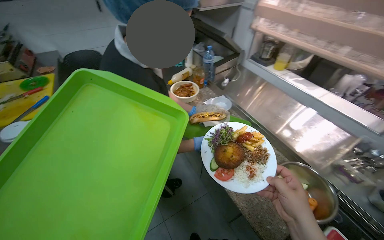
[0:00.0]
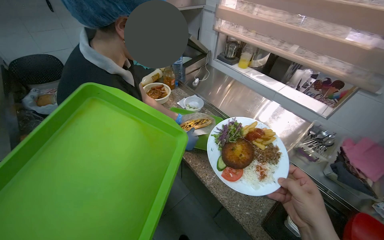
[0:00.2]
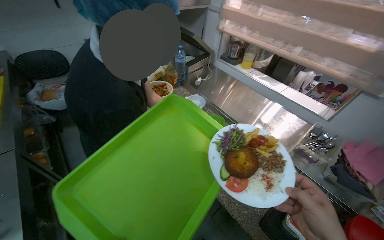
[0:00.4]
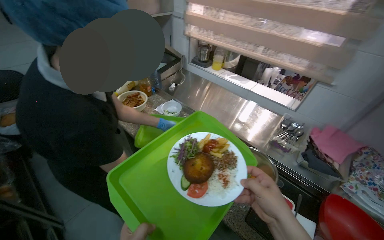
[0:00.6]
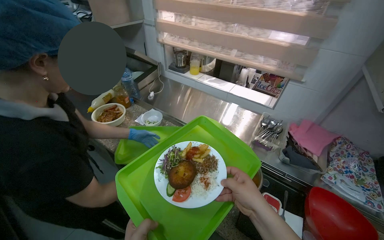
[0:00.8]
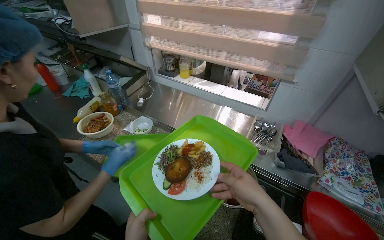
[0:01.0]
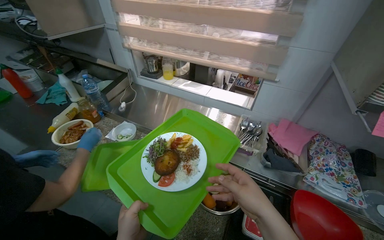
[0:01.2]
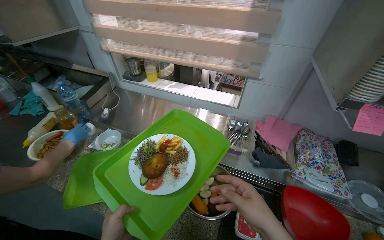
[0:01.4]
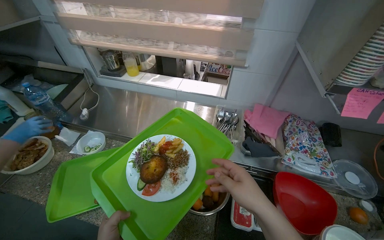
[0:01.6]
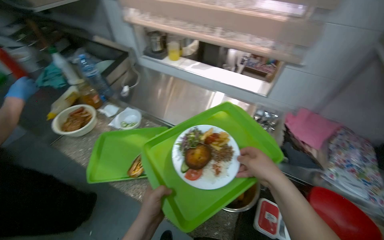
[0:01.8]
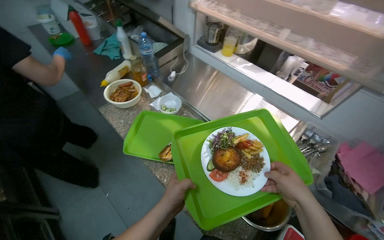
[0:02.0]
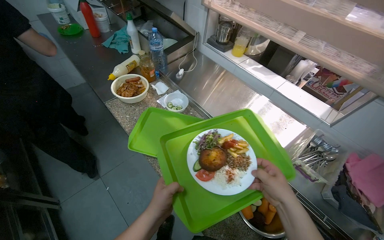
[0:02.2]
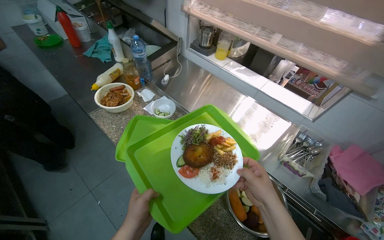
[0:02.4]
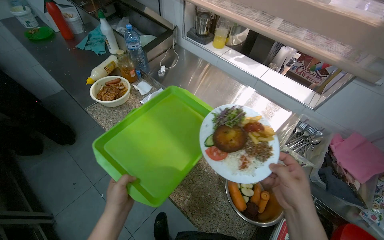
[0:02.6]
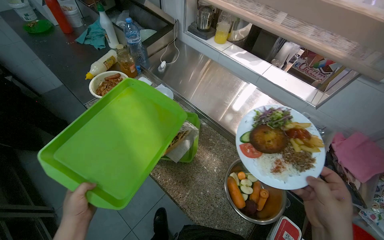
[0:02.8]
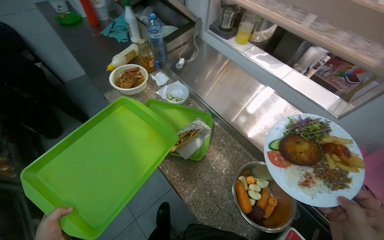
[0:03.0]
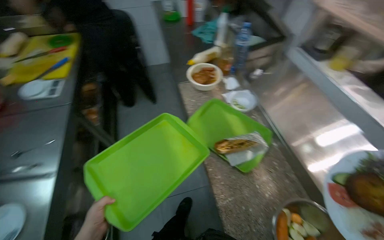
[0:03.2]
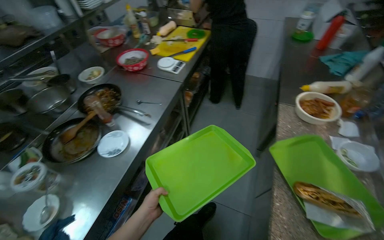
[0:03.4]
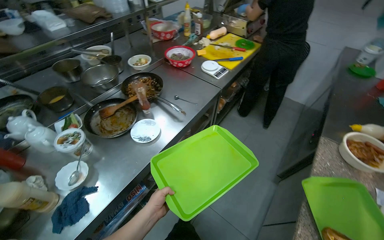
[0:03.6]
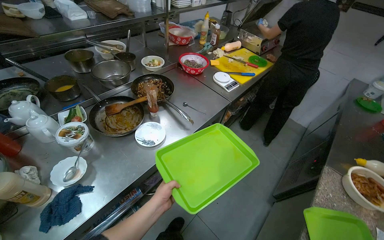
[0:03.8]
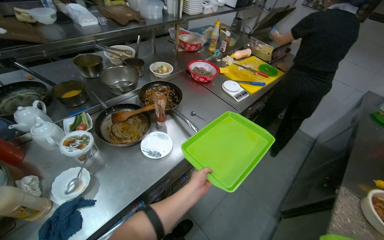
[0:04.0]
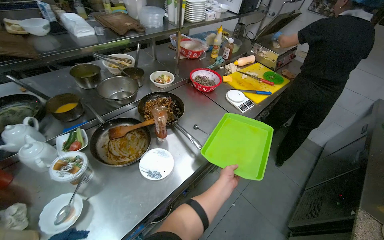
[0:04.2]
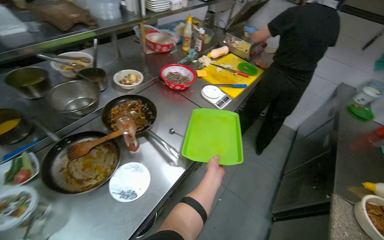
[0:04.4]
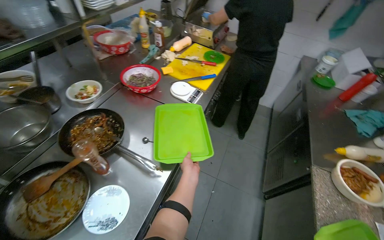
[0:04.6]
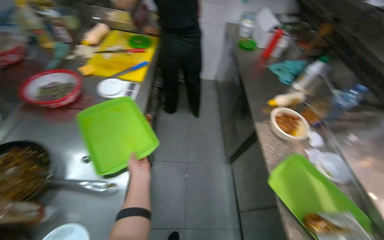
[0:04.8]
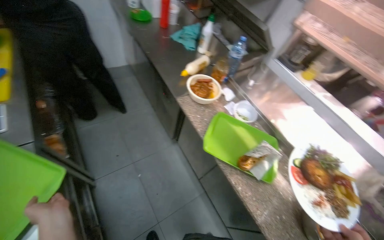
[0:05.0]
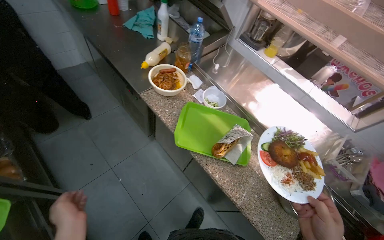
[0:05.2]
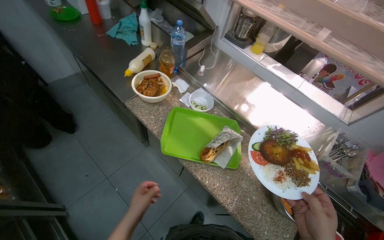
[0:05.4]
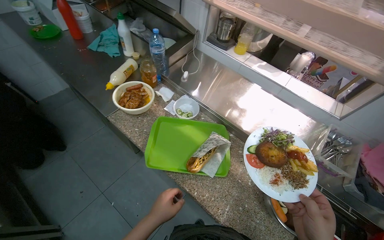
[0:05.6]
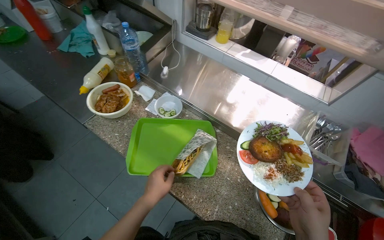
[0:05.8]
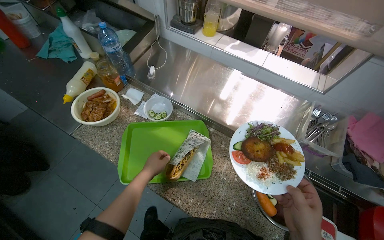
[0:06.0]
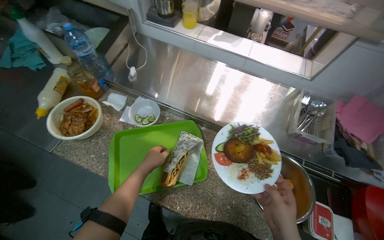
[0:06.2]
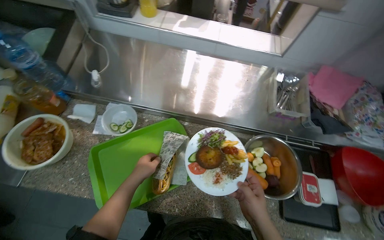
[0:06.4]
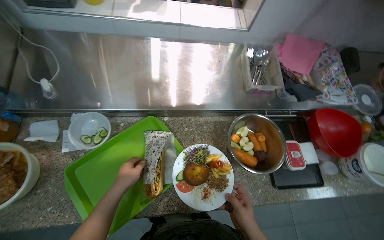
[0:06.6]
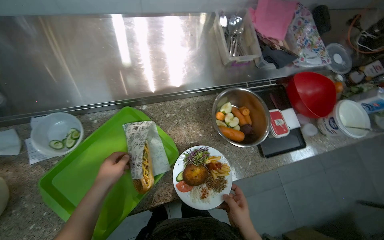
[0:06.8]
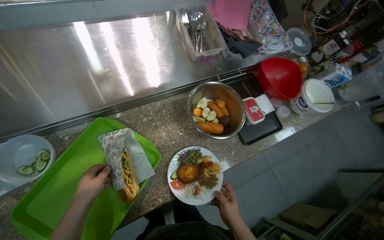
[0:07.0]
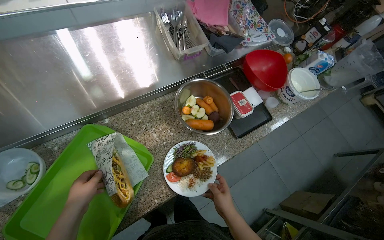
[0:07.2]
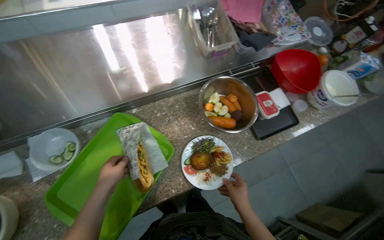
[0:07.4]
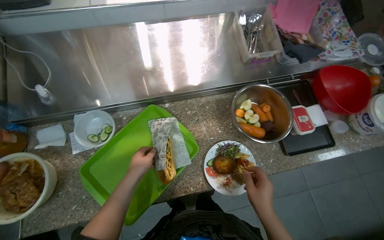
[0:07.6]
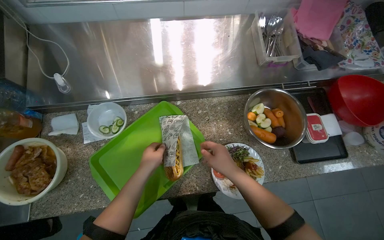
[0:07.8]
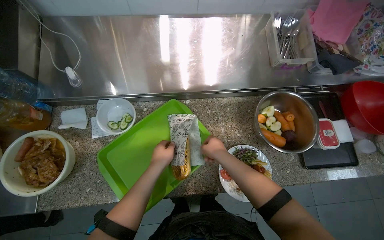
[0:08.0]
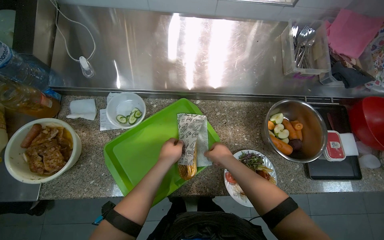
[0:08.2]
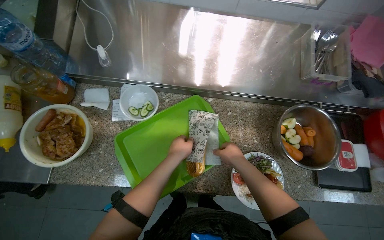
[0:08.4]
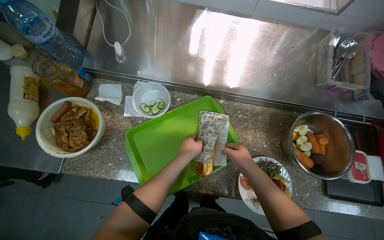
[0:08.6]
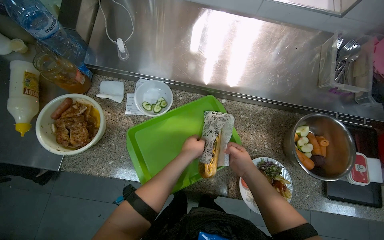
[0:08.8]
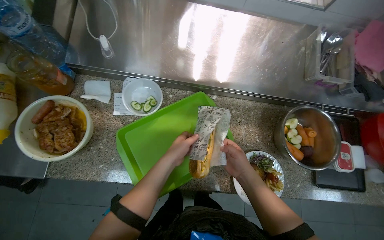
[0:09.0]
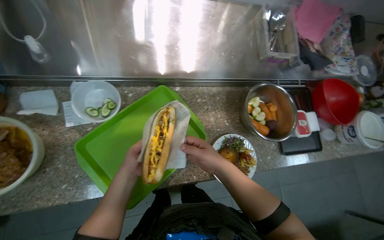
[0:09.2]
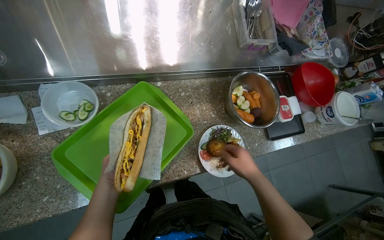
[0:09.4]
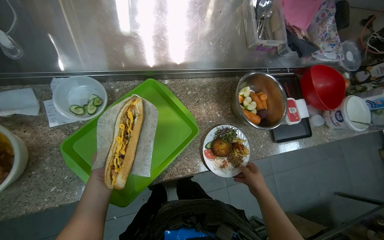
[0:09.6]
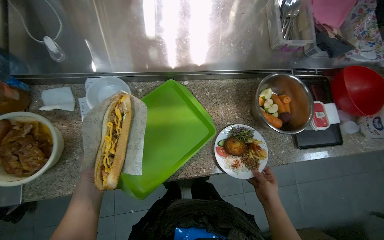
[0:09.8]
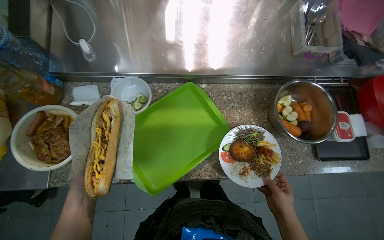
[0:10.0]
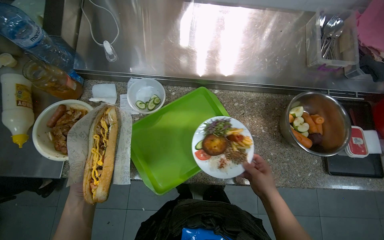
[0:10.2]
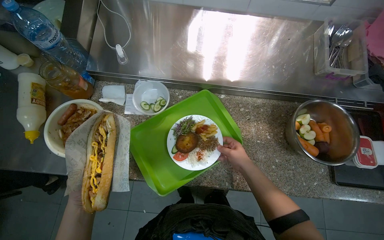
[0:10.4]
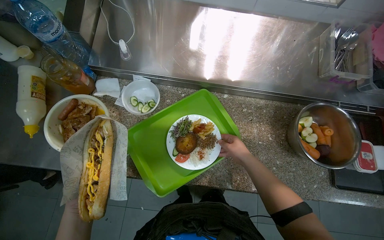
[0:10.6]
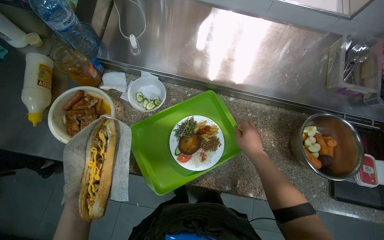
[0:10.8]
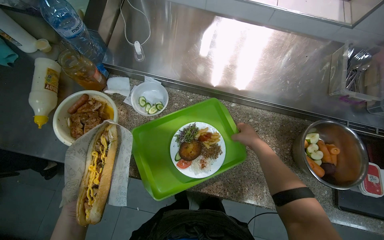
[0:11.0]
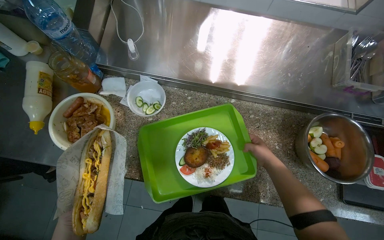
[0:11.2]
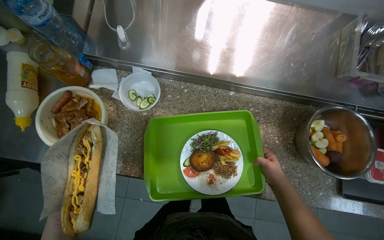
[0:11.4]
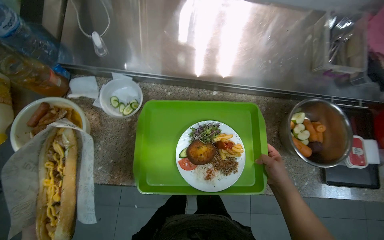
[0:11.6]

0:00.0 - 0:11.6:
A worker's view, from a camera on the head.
Job: preparing food.
The whole recording: Arranging food on serving trays. The worker takes serving trays, places a plate with food on one, and unwraps a sandwich to place on another.
0:00.0 - 0:01.4: The head rotates roughly 35 degrees to the right.
0:01.4 - 0:02.8: The view tips downward by some 15 degrees.
0:02.8 - 0:04.4: The camera is carried approximately 60 cm. The head turns to the left by approximately 85 degrees.
0:04.4 - 0:05.8: The wearer moves some 60 cm. The head rotates some 90 degrees to the right. The camera pitches downward, by roughly 20 degrees.
0:05.8 - 0:07.2: The wearer looks about 65 degrees further to the right. The wearer looks about 20 degrees further downward.
0:07.2 - 0:08.8: The head turns to the left by approximately 40 degrees.
0:08.8 - 0:10.2: The right hand moves down the picture, some 10 cm, and travels to the right and back again, roughly 15 cm each way.
0:10.2 - 0:11.6: The right hand reaches roughly 20 cm up the picture, then returns.

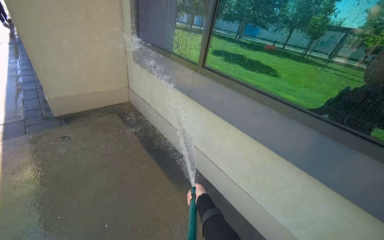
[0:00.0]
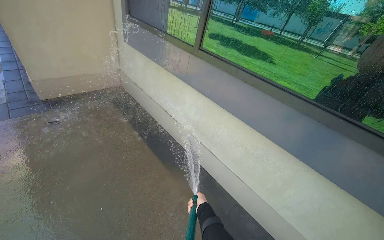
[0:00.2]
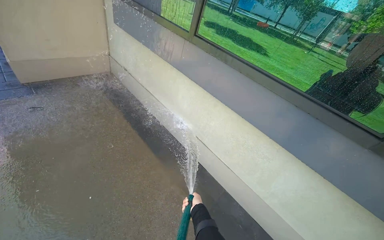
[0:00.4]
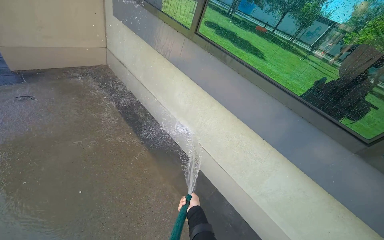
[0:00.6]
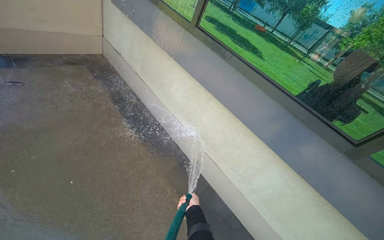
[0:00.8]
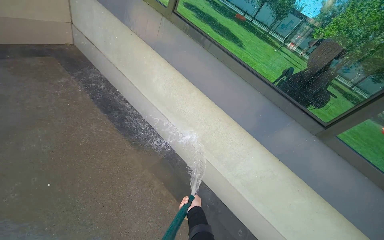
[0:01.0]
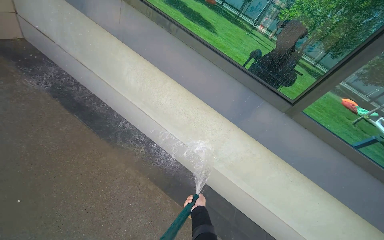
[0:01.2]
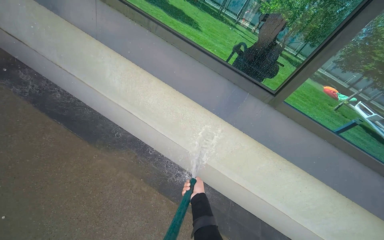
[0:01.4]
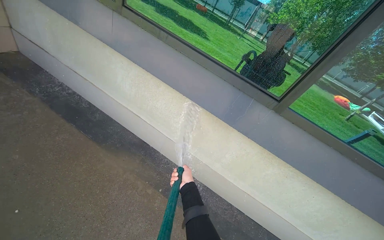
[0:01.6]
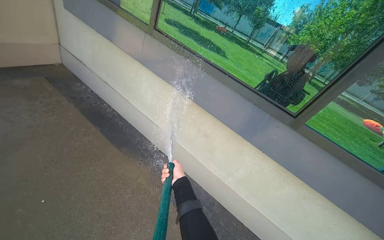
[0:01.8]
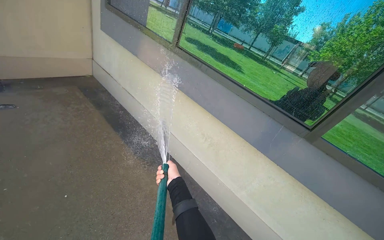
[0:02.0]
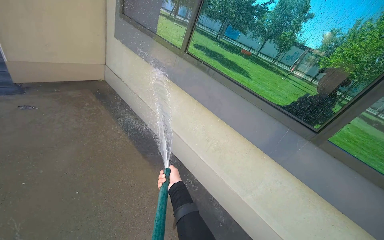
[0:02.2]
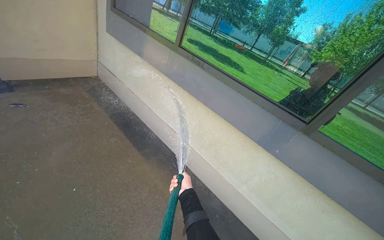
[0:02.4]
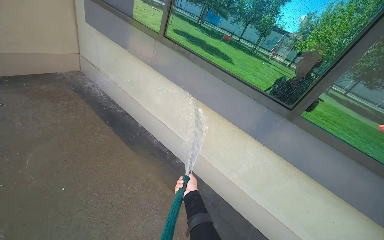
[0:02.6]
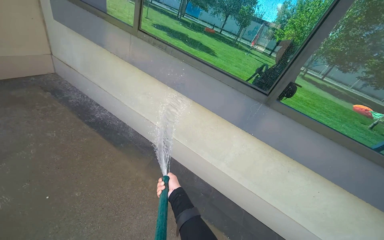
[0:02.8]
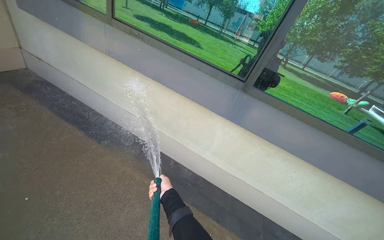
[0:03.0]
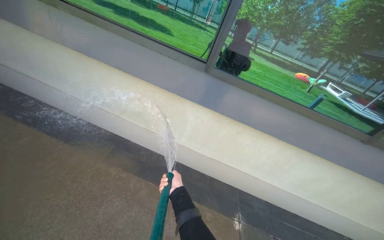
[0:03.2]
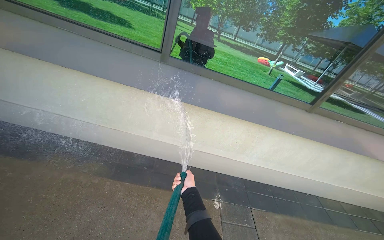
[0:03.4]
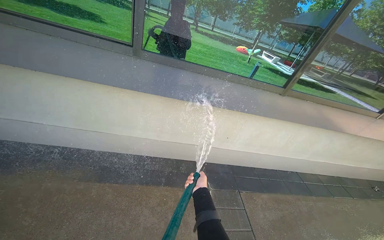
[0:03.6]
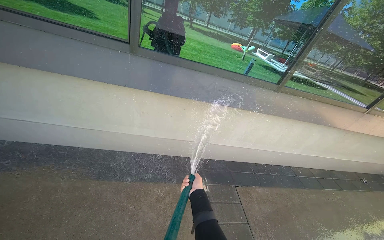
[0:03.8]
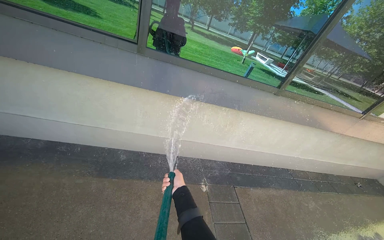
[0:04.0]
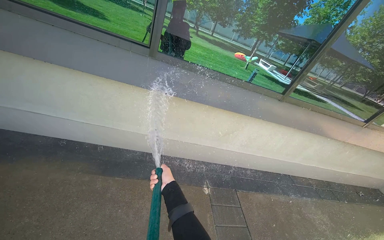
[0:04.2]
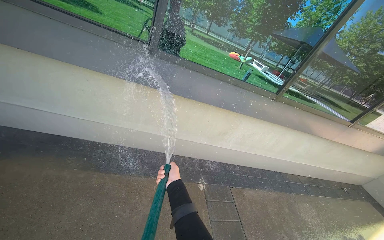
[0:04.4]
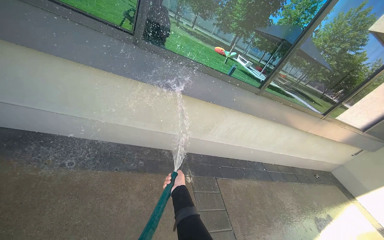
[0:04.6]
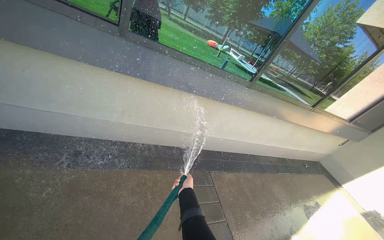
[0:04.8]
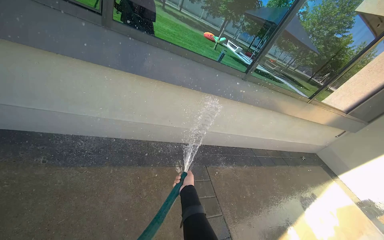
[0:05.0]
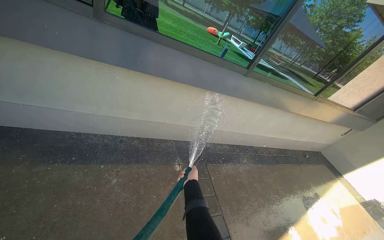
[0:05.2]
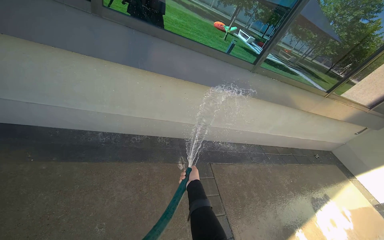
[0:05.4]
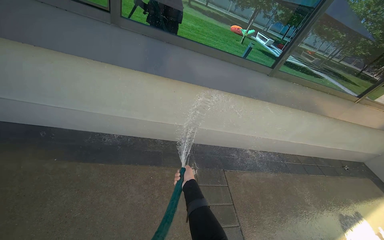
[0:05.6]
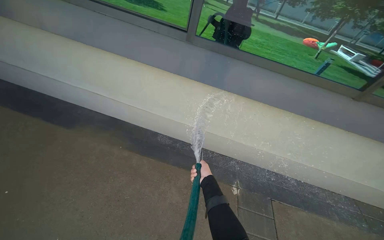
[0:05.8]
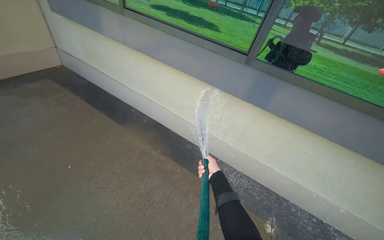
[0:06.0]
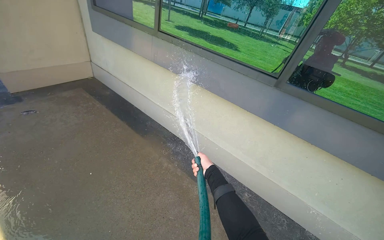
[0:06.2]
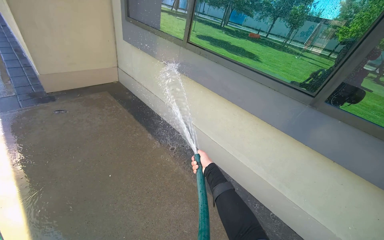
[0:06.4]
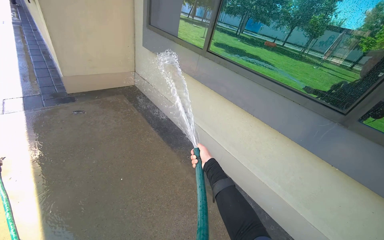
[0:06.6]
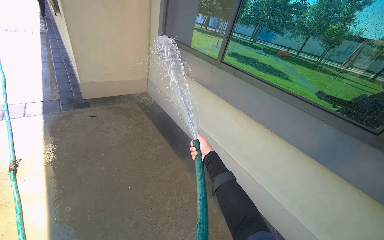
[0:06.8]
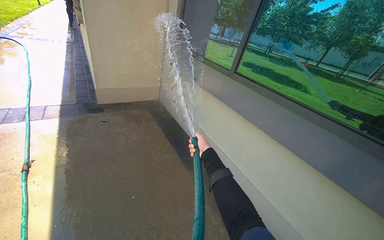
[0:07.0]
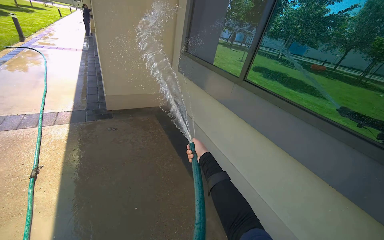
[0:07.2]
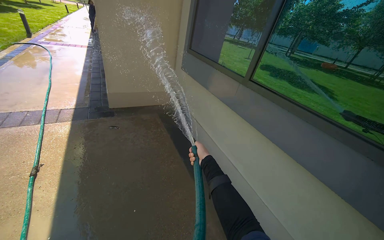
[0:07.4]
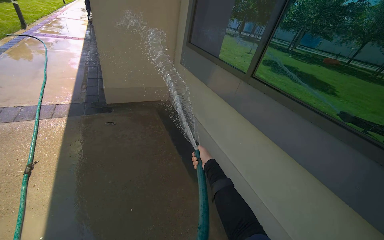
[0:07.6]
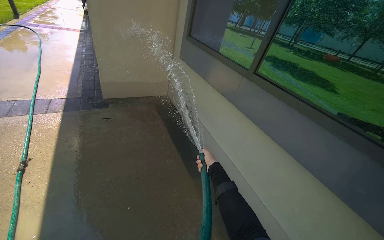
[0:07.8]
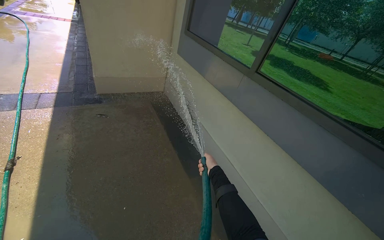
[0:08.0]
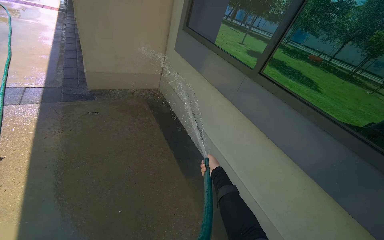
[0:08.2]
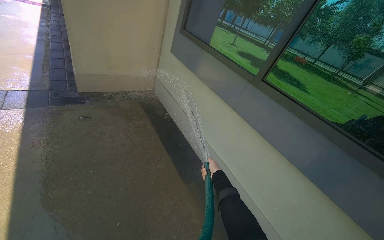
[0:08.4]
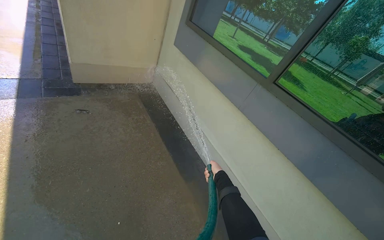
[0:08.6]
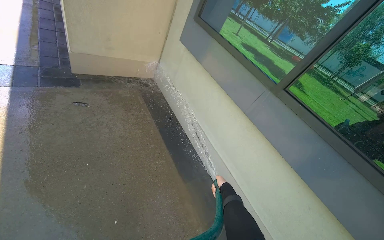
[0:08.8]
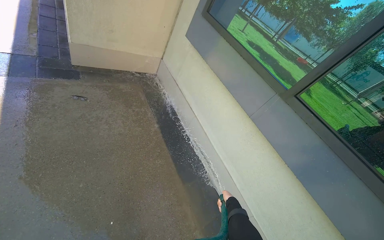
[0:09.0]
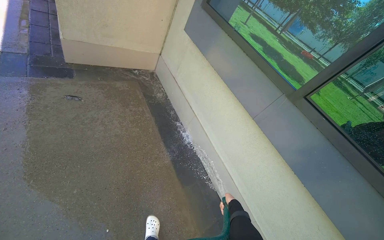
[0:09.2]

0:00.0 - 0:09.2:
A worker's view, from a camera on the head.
Job: sweeping floor.
The whole recording: Rinsing concrete ground. The worker rinses the concrete ground with a hose.
0:00.0 - 0:01.6: The view pans to the right by some 25 degrees. The view tips downward by roughly 15 degrees.
0:03.0 - 0:04.6: The head rotates approximately 35 degrees to the right.
0:04.6 - 0:06.2: The wearer's head swings roughly 50 degrees to the left.
0:06.2 - 0:07.6: The head travels about 50 cm. The wearer's head swings about 25 degrees to the left.
0:07.6 - 0:09.2: The camera is carried about 60 cm. The view tips downward by some 15 degrees.
